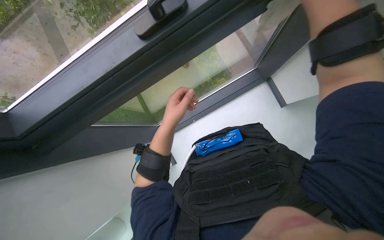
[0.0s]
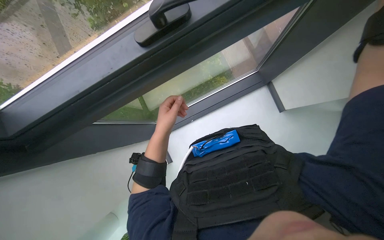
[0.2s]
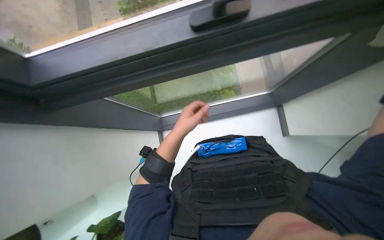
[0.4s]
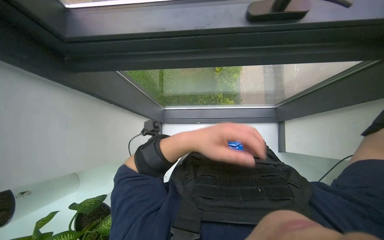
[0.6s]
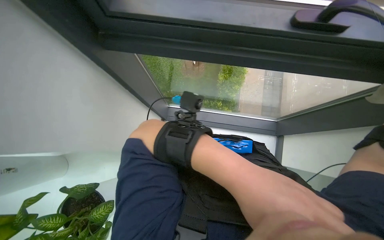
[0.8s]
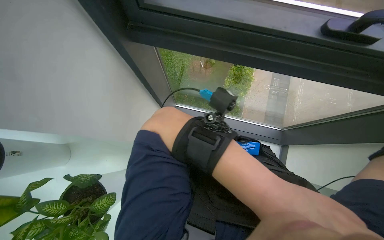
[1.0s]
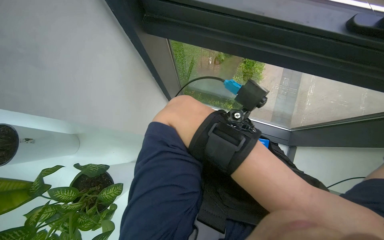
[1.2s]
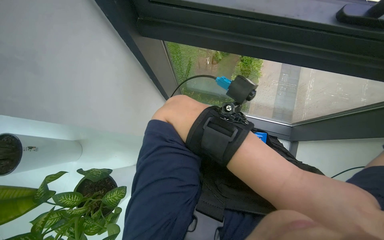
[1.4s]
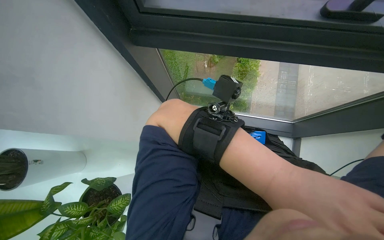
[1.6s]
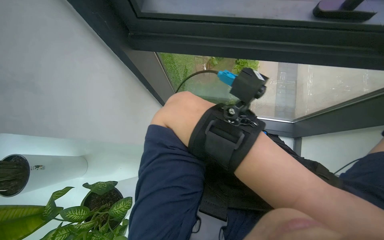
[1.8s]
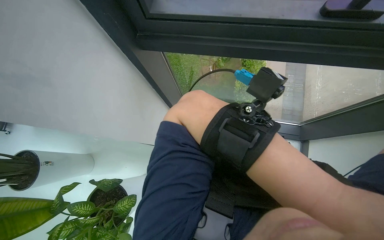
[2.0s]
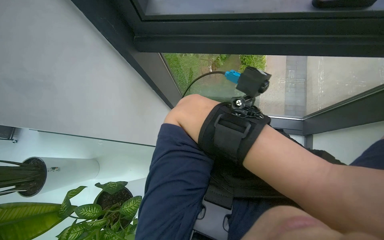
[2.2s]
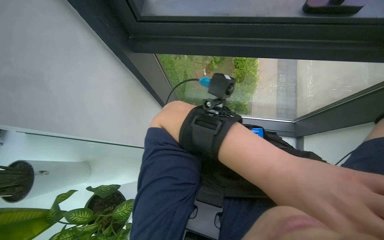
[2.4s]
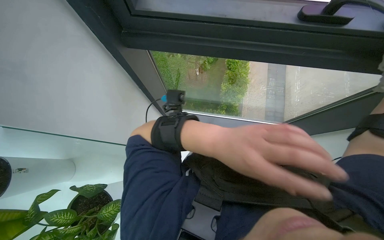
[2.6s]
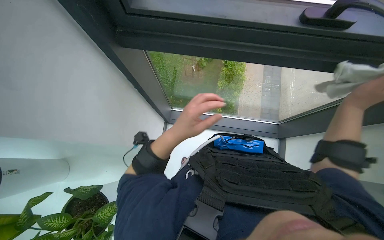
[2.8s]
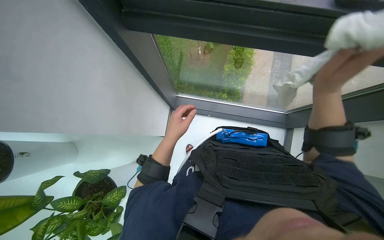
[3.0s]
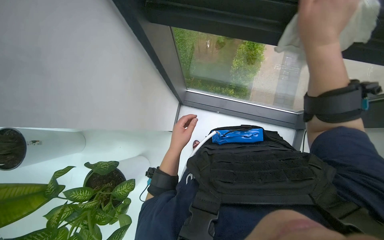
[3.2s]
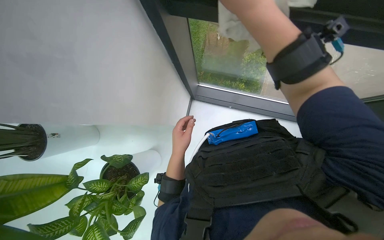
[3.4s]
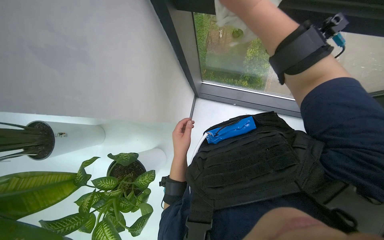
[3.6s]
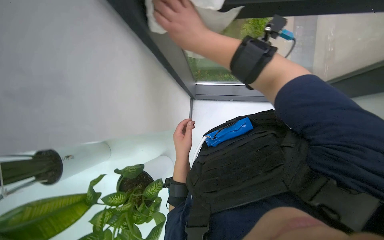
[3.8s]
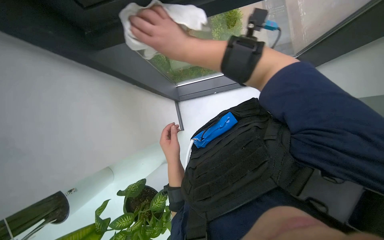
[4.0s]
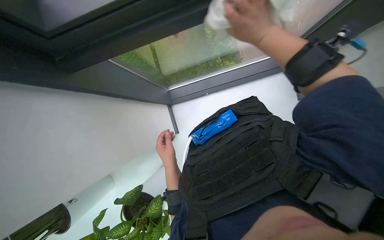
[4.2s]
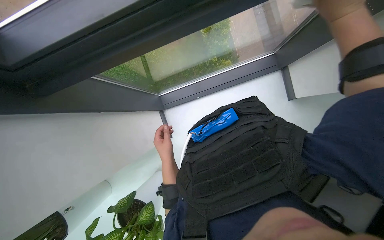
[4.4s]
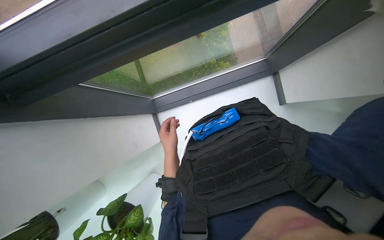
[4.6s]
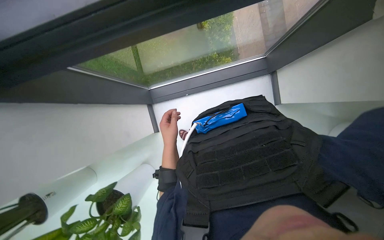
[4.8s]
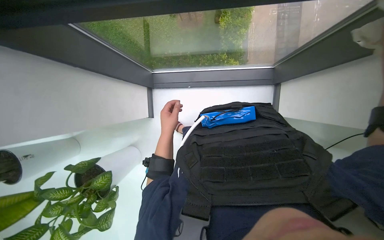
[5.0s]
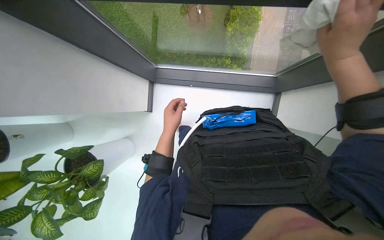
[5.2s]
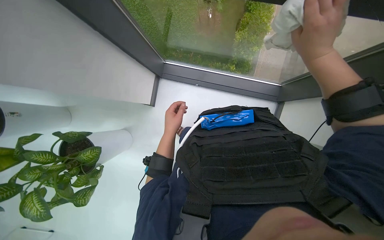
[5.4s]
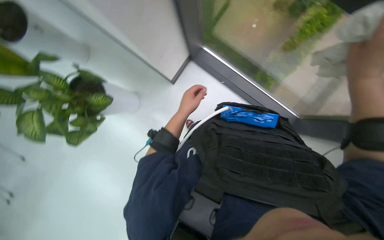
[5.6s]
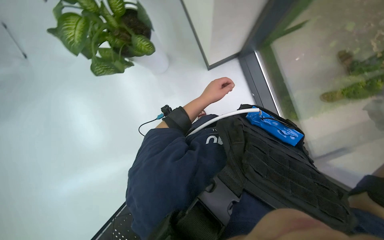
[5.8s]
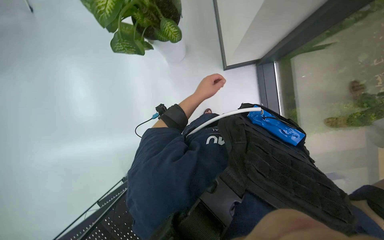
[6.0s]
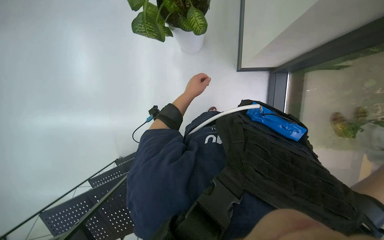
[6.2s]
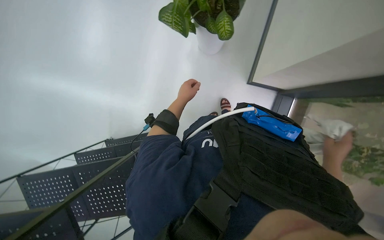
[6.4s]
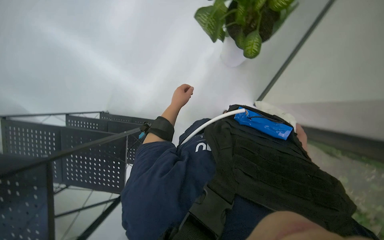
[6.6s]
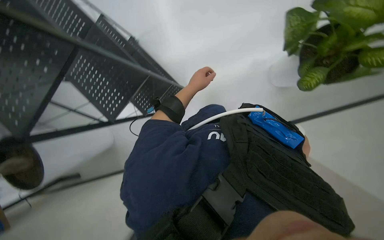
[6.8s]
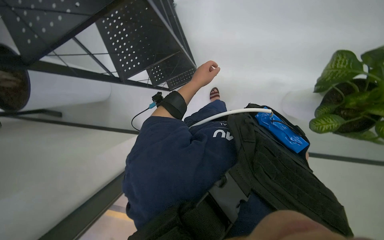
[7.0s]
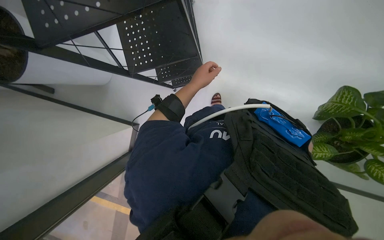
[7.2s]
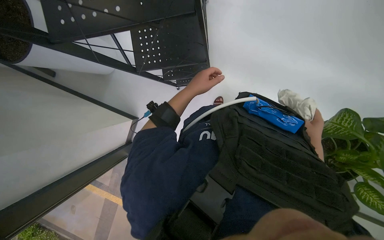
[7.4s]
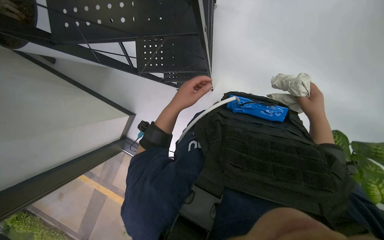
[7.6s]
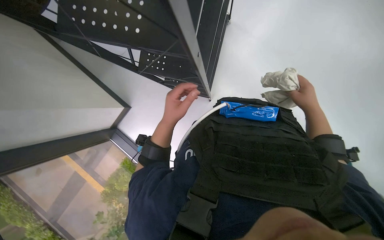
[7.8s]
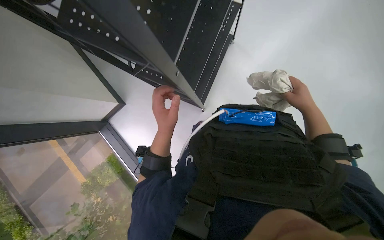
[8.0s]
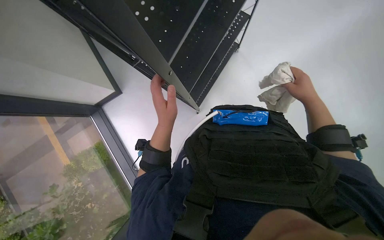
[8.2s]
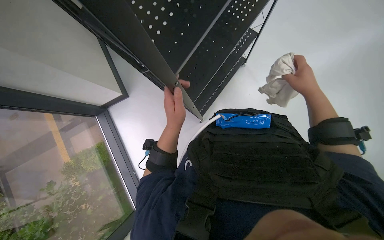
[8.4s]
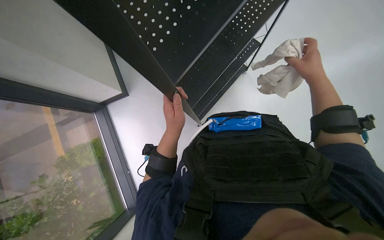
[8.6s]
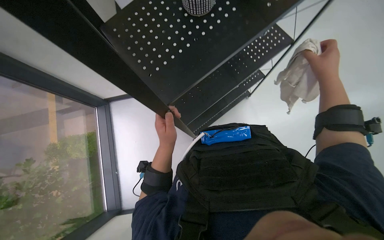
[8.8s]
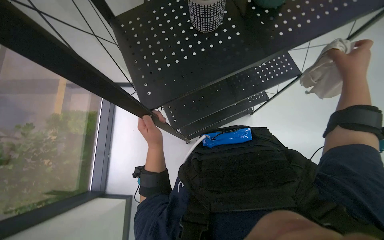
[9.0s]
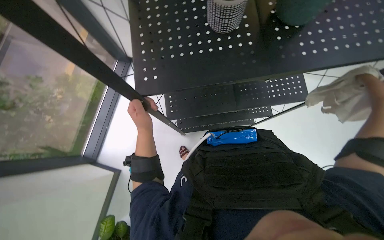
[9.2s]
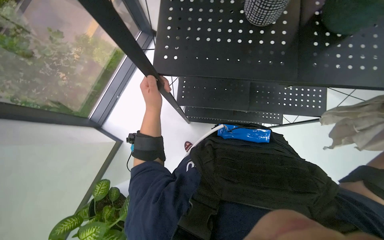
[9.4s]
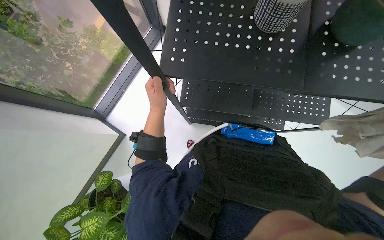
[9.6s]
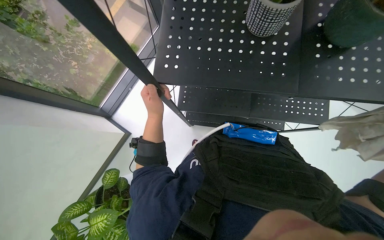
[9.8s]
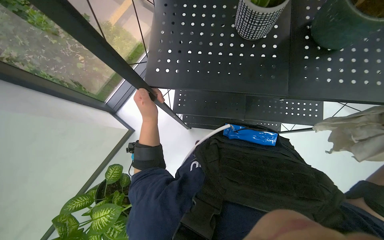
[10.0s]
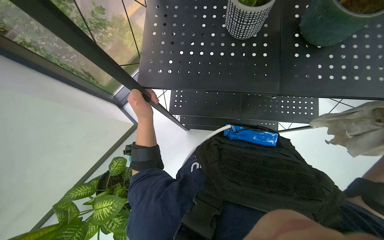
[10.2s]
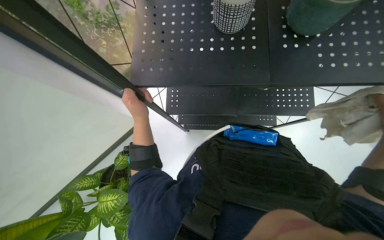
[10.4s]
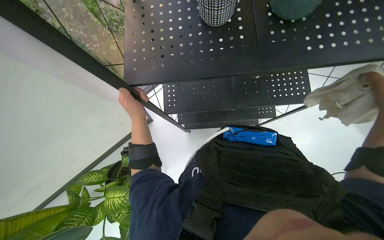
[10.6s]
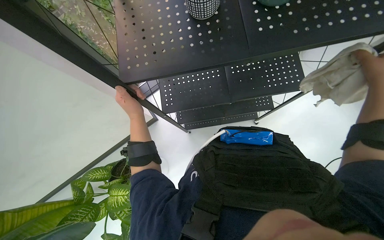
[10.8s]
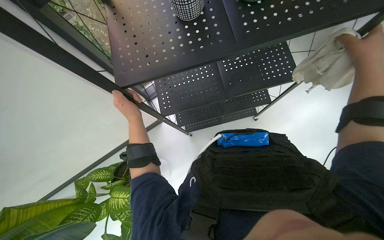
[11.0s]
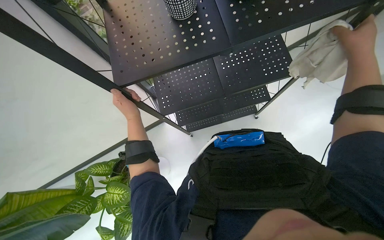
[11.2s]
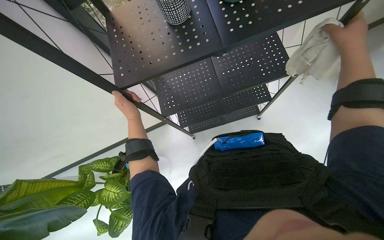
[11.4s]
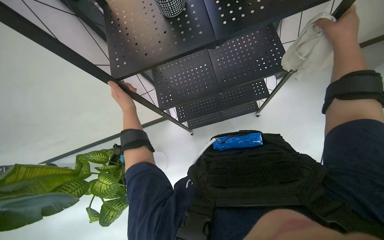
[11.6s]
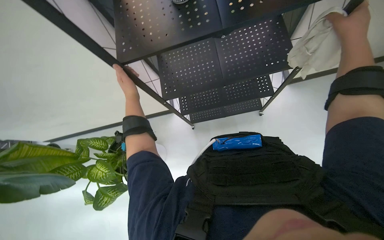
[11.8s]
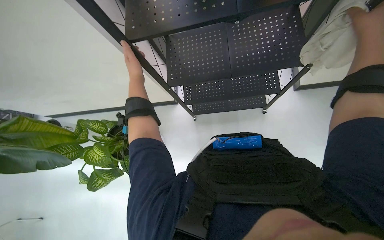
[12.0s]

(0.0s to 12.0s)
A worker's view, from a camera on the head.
Job: wiping surfaces.
The whole recording: Wiping window frame. The worker wipes the window frame with a white cloth.
0.0s - 1.6s: Everything in view rotates some 30 degrees clockwise.
1.6s - 3.0s: The left hand moves to the left and farther from the camera, about 35 cm.
3.0s - 4.4s: The left hand heads farther from the camera, covering approximately 10 cm.
4.4s - 6.0s: The scene turns roughly 100 degrees clockwise in the picture.
6.0s - 7.6s: The scene rotates clockwise by approximately 70 degrees.
7.6s - 9.0s: The right hand travels up the picture by roughly 25 cm.
9.0s - 10.4s: The scene rotates clockwise by about 30 degrees.

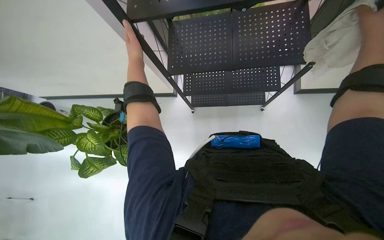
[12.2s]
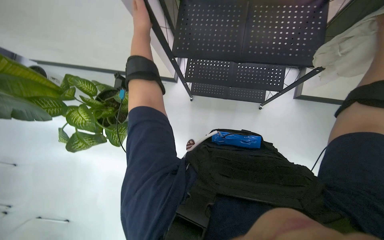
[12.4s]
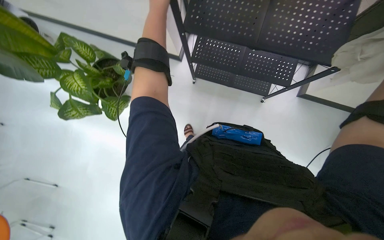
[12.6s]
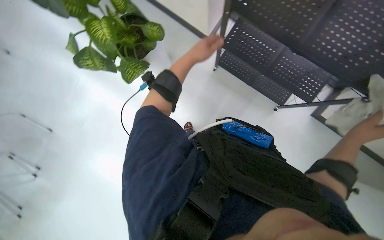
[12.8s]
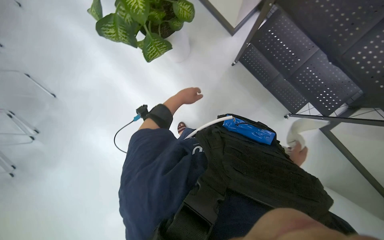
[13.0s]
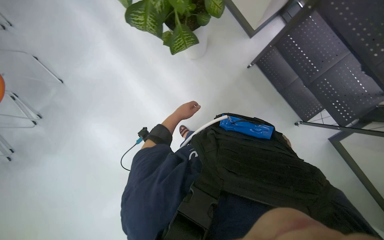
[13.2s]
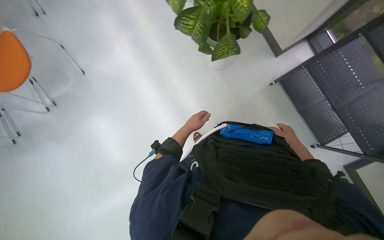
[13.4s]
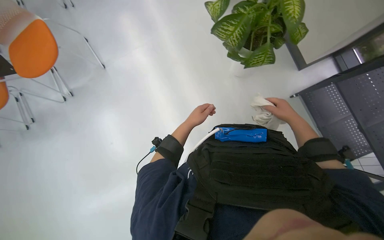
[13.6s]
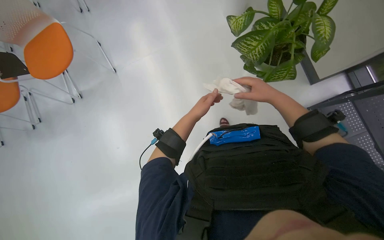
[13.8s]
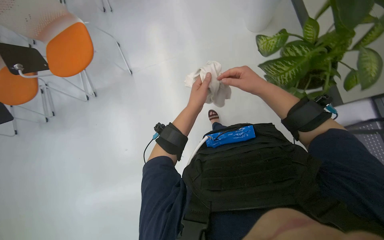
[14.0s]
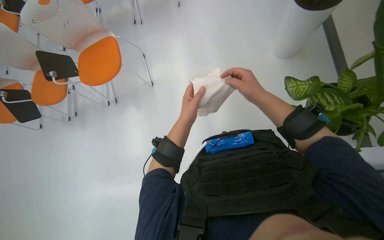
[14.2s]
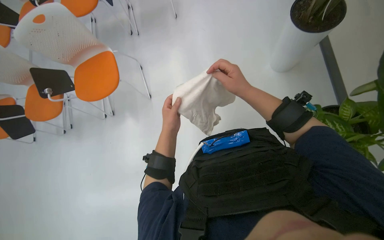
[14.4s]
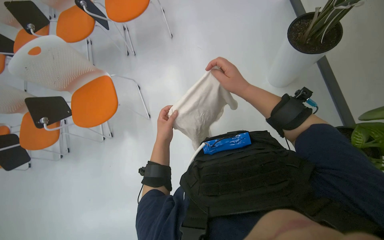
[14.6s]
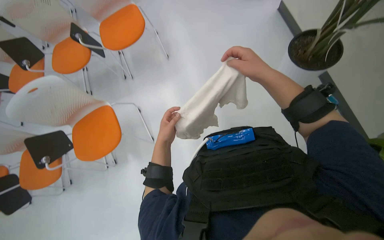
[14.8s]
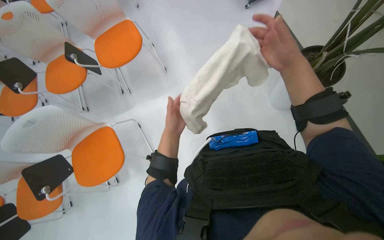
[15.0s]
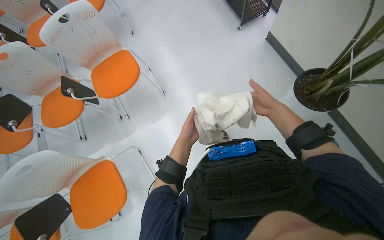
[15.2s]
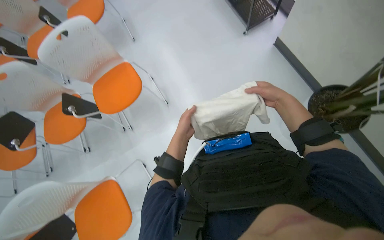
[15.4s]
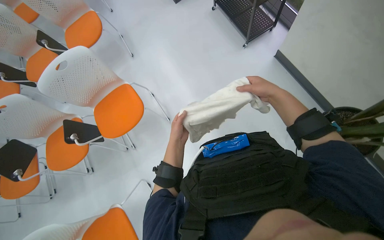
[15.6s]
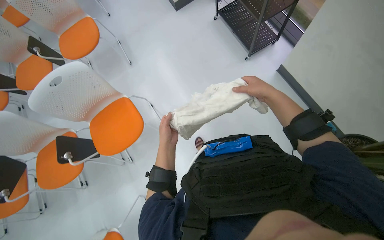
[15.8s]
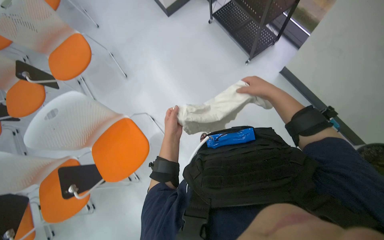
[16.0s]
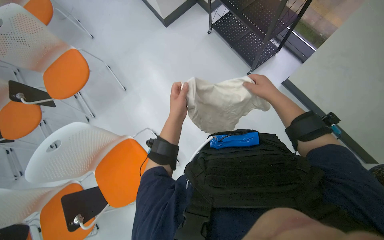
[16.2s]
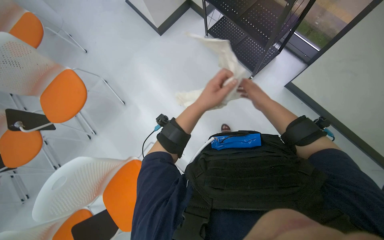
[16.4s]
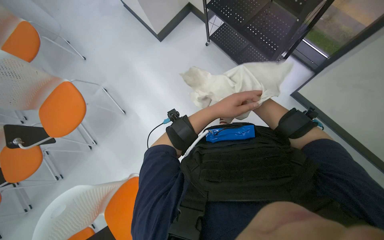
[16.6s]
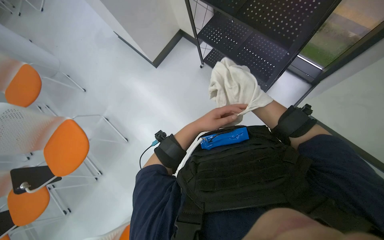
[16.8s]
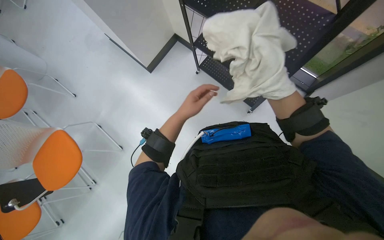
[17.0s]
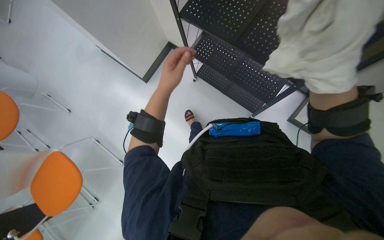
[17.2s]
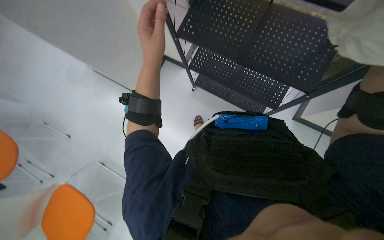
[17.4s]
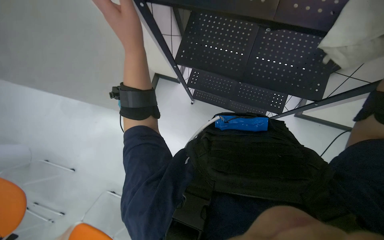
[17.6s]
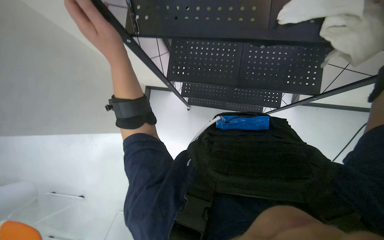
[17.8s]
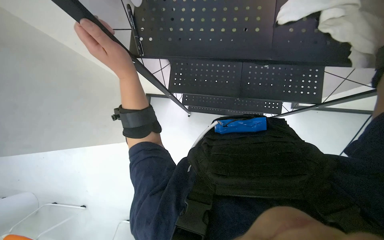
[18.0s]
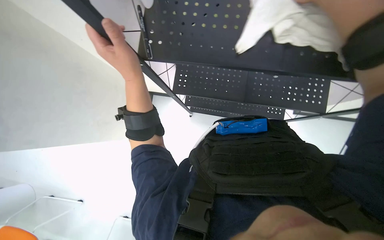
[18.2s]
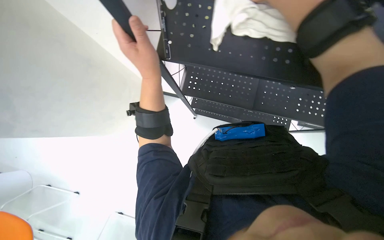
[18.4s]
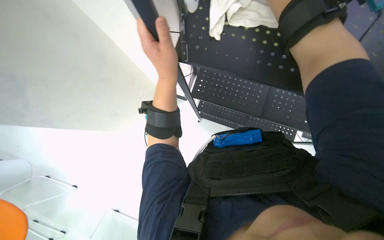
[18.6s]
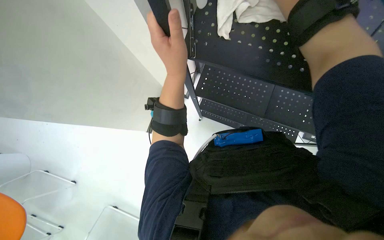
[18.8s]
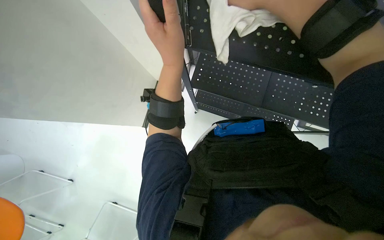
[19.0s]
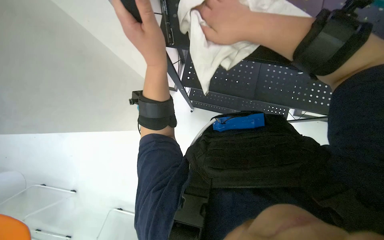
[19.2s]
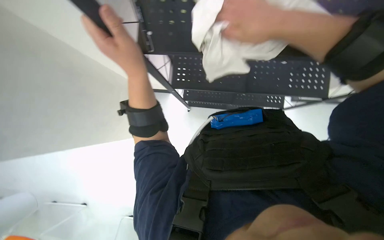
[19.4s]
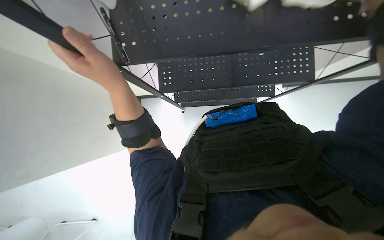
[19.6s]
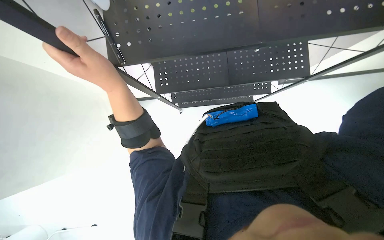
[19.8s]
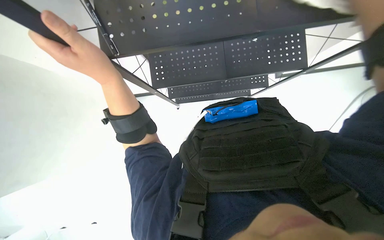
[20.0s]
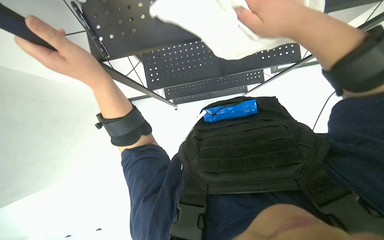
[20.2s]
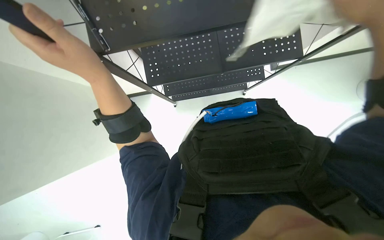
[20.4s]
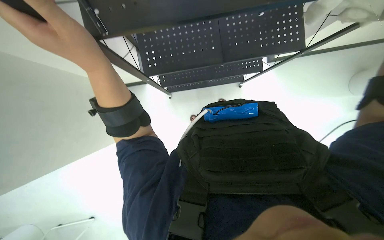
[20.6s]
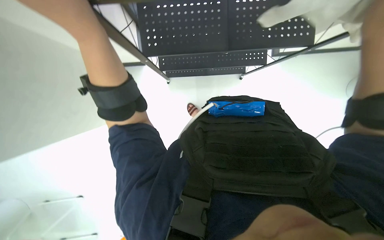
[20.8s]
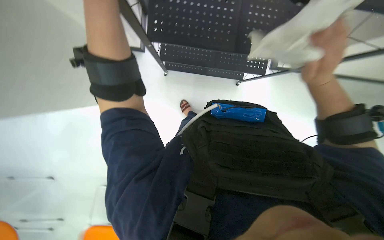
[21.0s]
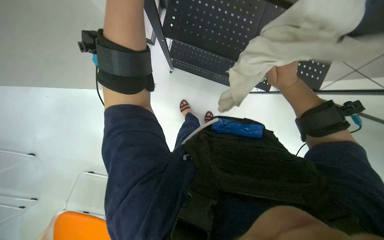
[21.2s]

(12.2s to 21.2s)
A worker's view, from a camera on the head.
Job: wiping surfaces.
The whole recording: Wiping window frame. The worker wipes the window frame with a white cloth.
12.2s - 13.8s: The camera travels some 60 cm. The wearer looks some 15 degrees further downward. The scene turns approximately 70 degrees clockwise in the picture.
13.8s - 15.2s: The head travels about 90 cm. The view tips upward by approximately 15 degrees.
15.2s - 16.6s: The wearer moves approximately 1 m.
16.6s - 18.2s: The head travels some 50 cm. Everything in view rotates about 25 degrees counterclockwise.
